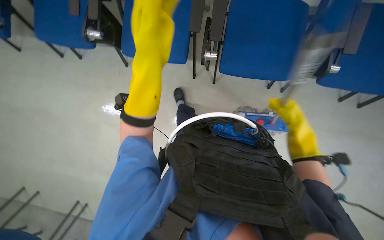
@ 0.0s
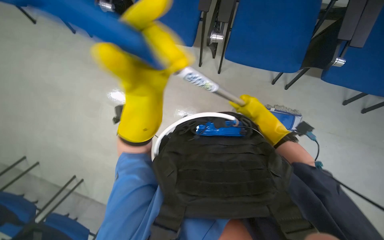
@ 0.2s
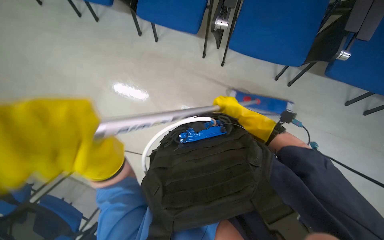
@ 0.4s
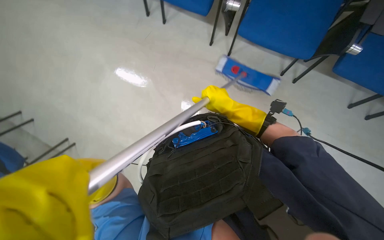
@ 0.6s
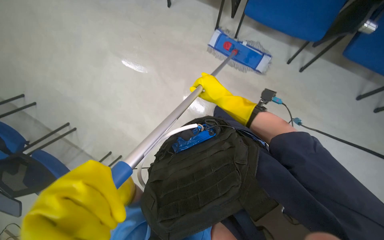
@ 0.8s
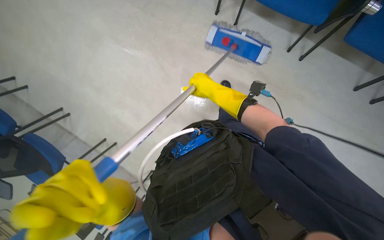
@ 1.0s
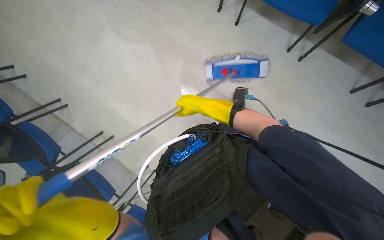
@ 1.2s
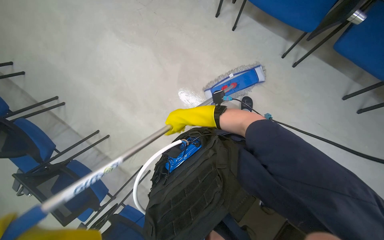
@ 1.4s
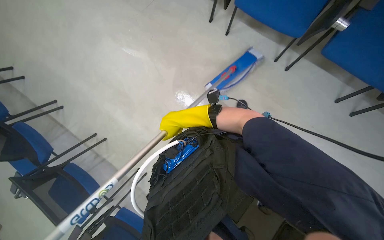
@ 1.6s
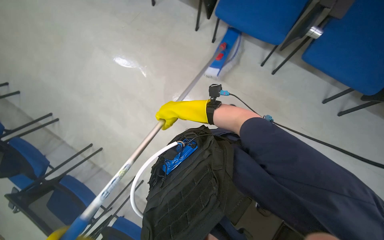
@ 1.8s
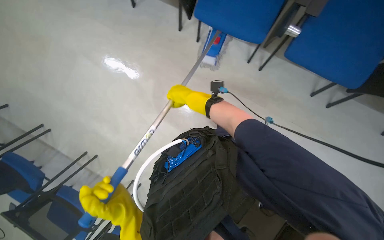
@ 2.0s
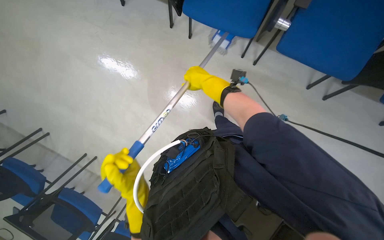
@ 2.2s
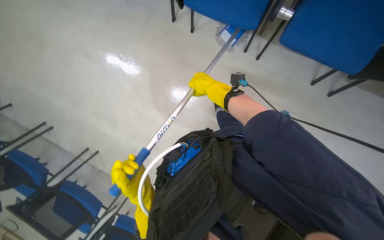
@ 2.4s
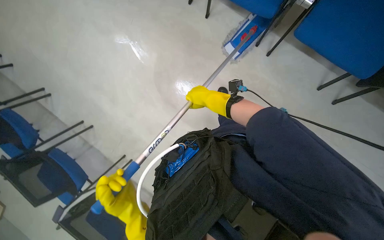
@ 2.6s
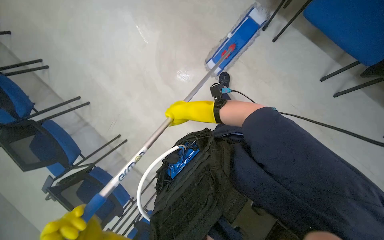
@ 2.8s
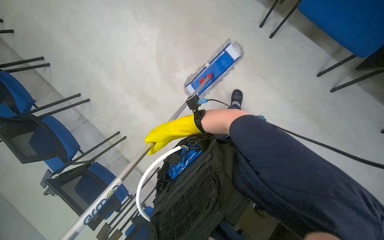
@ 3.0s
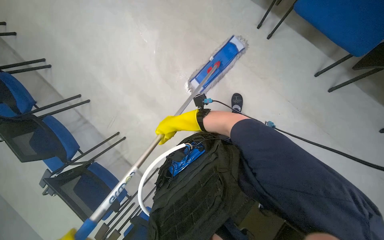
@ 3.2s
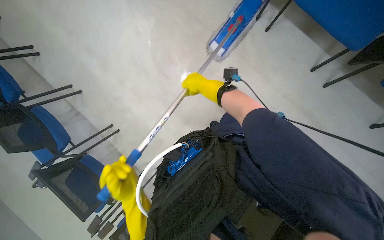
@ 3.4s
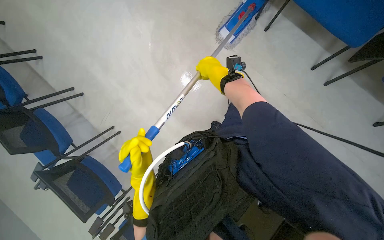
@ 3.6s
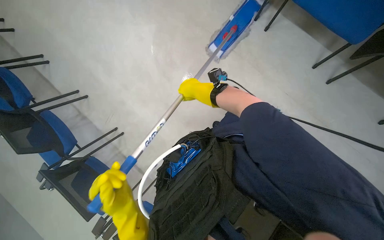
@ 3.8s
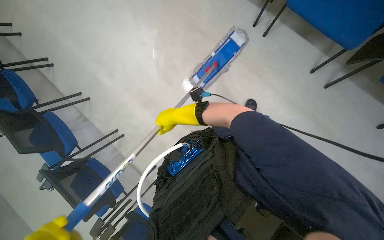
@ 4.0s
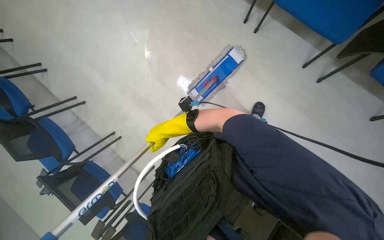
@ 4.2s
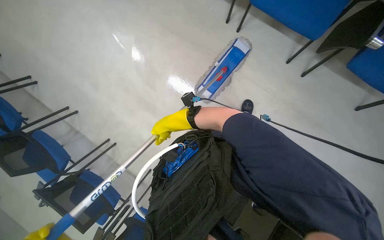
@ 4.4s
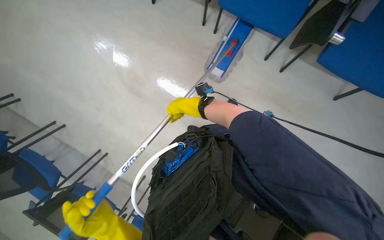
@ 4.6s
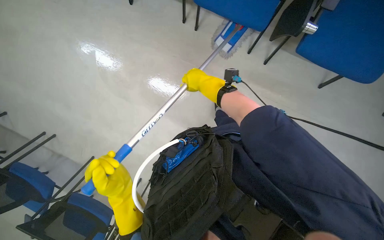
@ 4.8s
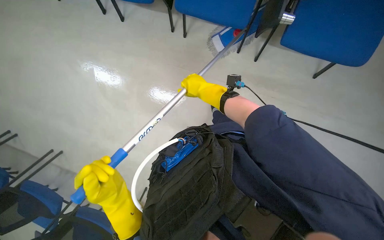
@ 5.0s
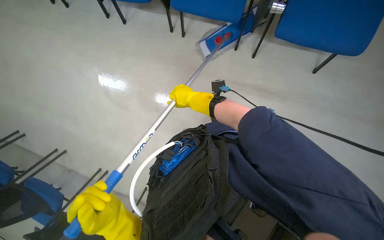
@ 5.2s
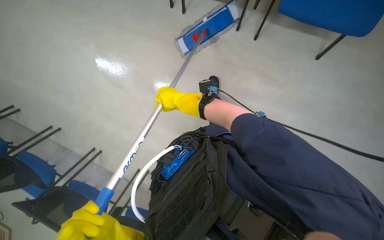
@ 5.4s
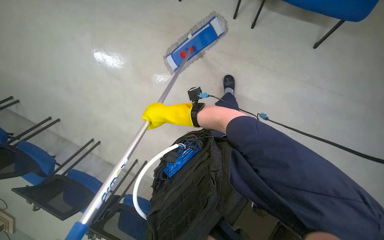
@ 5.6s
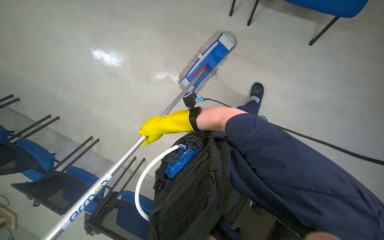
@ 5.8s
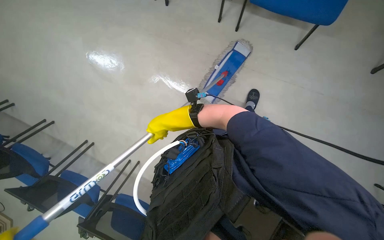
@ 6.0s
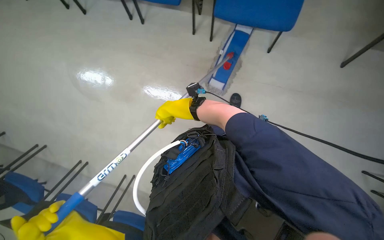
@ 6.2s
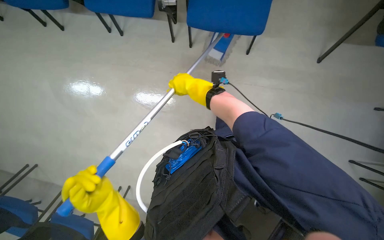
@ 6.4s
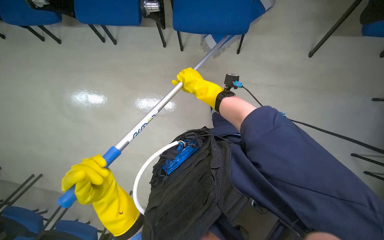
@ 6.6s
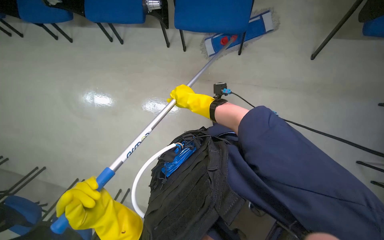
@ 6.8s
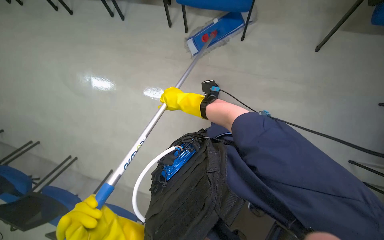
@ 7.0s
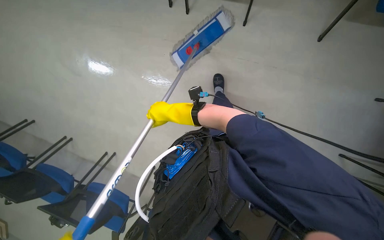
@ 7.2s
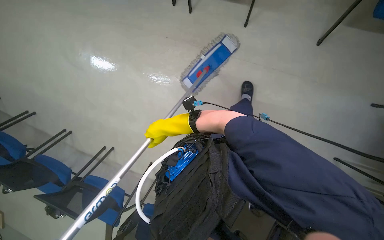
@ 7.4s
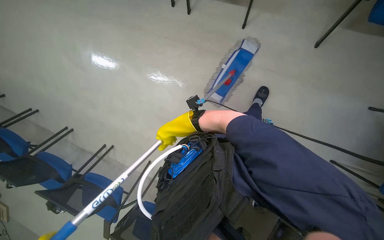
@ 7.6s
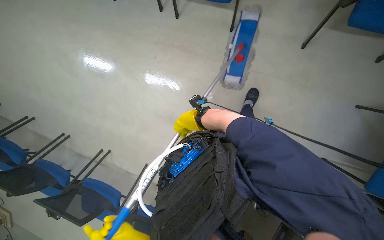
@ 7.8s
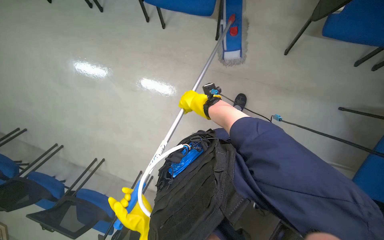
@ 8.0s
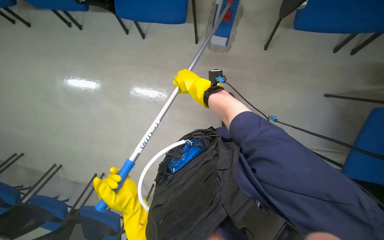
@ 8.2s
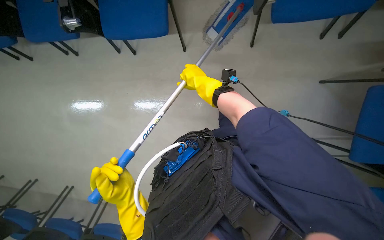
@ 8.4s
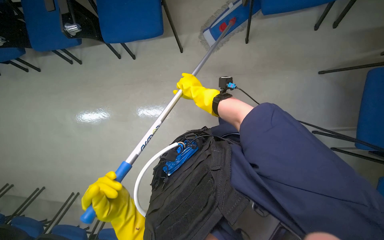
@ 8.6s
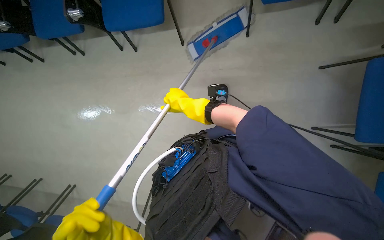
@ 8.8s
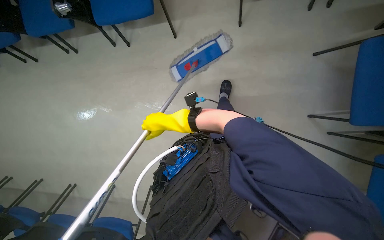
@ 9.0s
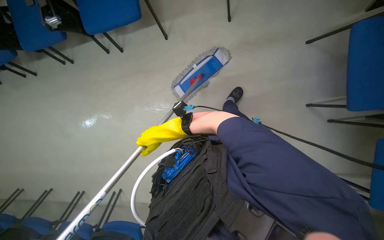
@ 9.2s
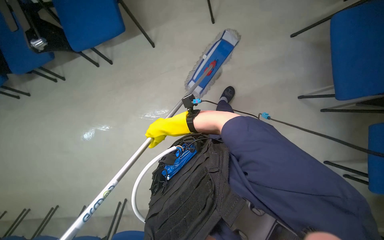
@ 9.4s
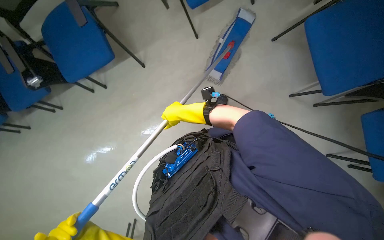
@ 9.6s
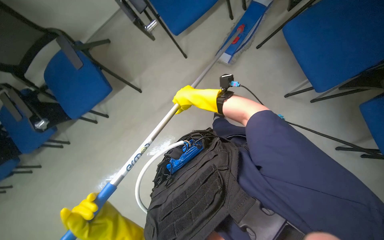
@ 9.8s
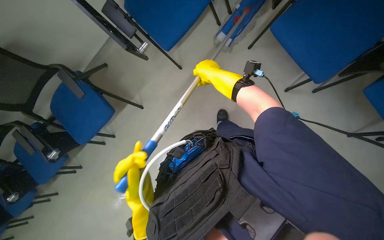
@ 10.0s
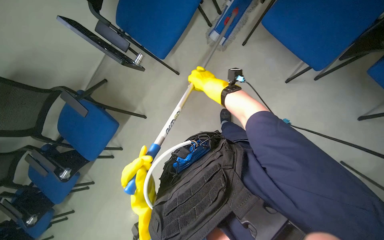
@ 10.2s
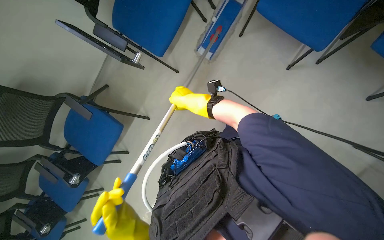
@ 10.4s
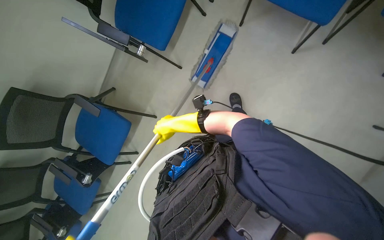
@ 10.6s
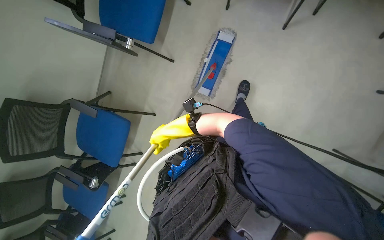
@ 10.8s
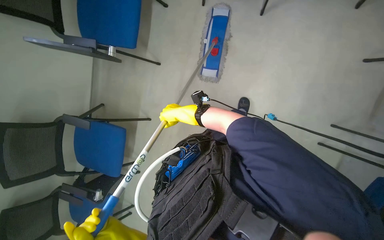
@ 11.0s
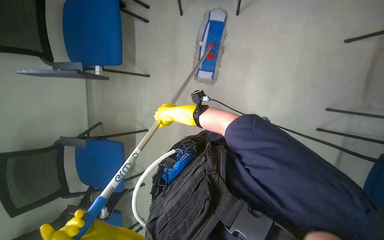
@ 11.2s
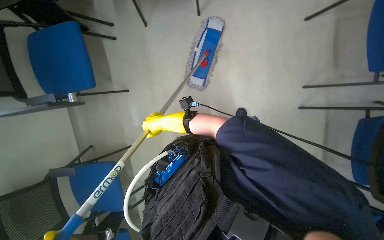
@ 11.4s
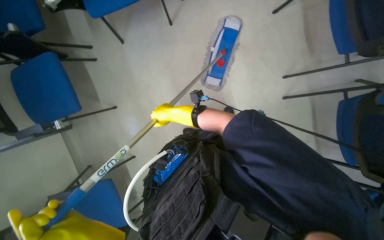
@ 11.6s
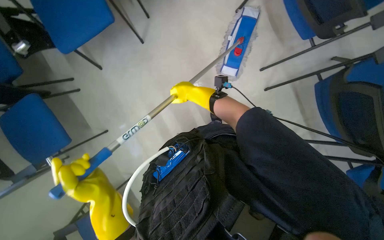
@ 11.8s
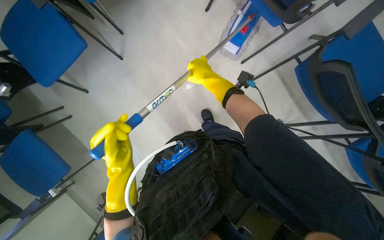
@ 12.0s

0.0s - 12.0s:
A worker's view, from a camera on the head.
Job: mopping floor.
The whole recording: Mopping floor with mop. Mops the floor with a flat mop.
1.6s - 3.0s: The right hand reaches about 15 cm up the picture, then returns.
3.0s - 4.4s: The right hand reaches approximately 15 cm up the picture, then returns.
4.4s - 6.0s: The right hand reaches about 20 cm to the right, then returns.
7.6s - 9.0s: The right hand travels up the picture and back again, some 20 cm each way.
9.0s - 10.4s: The camera pitches upward, by roughly 15 degrees. The scene turns some 50 degrees counterclockwise in the picture.
10.4s - 12.0s: The camera is carried some 50 cm. The scene turns roughly 55 degrees counterclockwise in the picture.

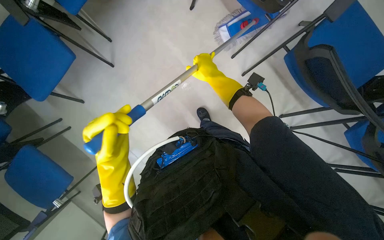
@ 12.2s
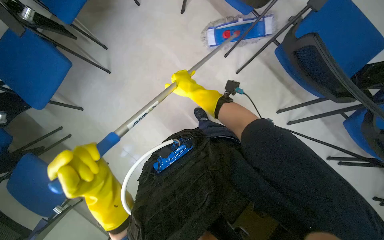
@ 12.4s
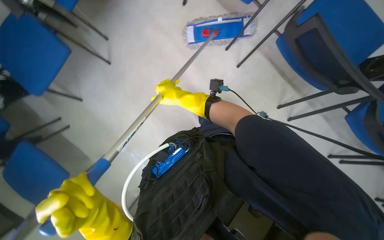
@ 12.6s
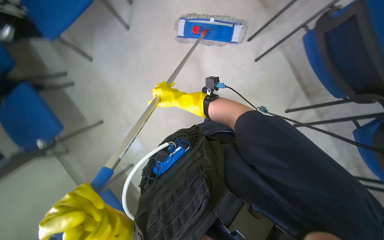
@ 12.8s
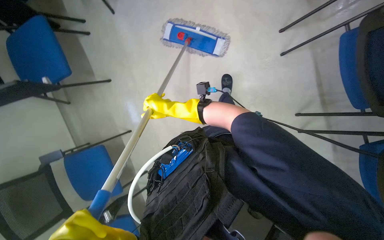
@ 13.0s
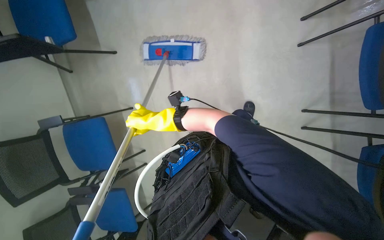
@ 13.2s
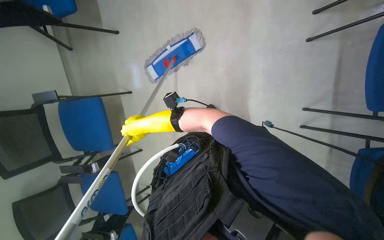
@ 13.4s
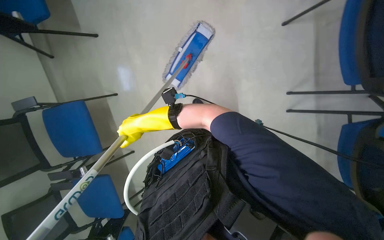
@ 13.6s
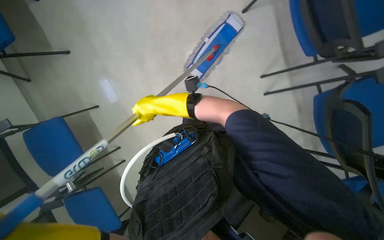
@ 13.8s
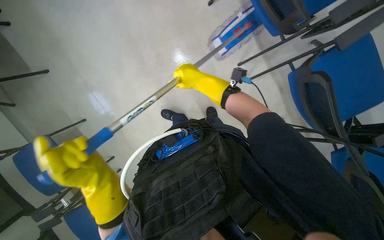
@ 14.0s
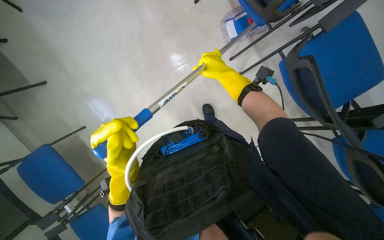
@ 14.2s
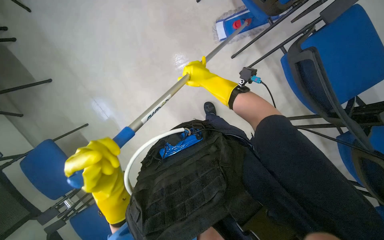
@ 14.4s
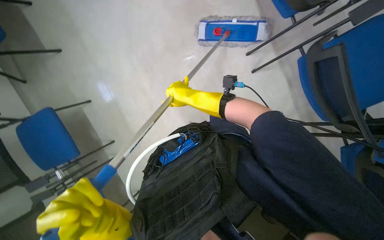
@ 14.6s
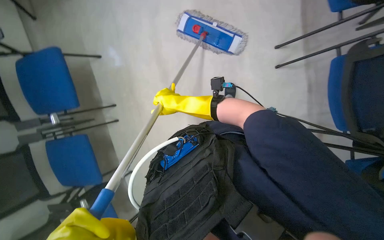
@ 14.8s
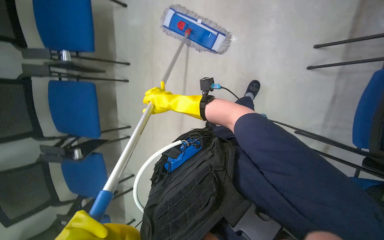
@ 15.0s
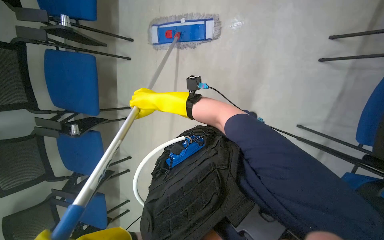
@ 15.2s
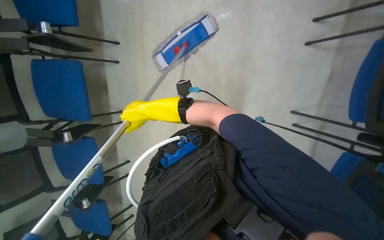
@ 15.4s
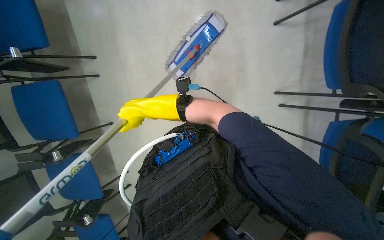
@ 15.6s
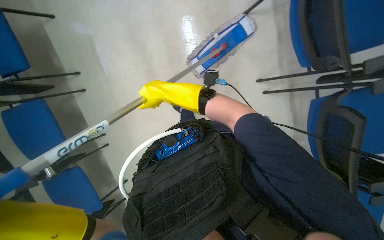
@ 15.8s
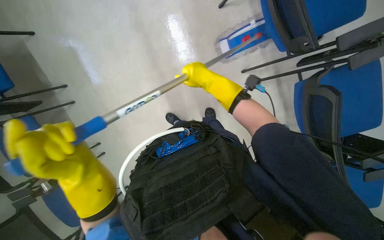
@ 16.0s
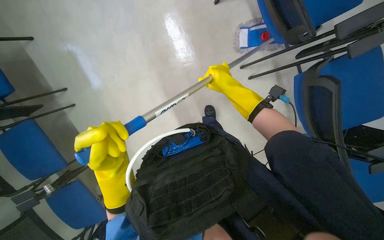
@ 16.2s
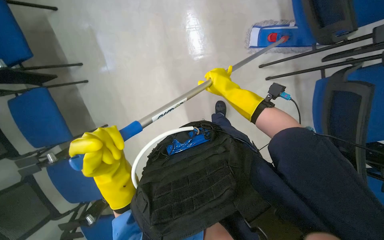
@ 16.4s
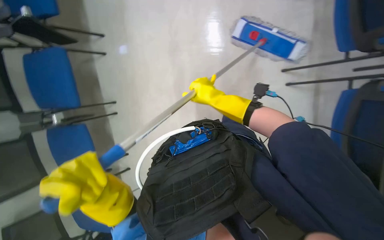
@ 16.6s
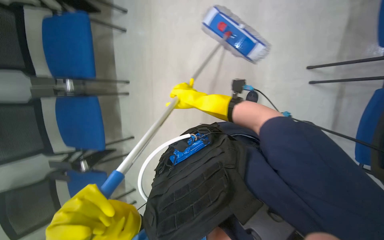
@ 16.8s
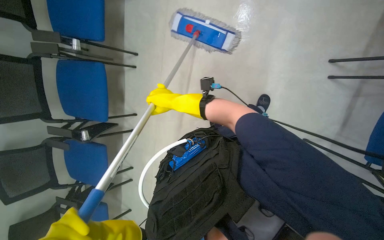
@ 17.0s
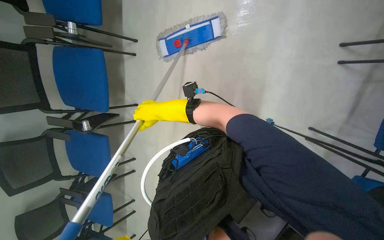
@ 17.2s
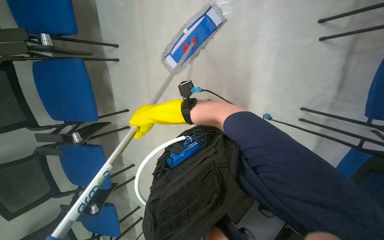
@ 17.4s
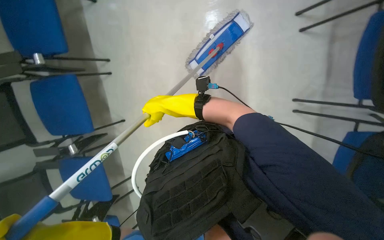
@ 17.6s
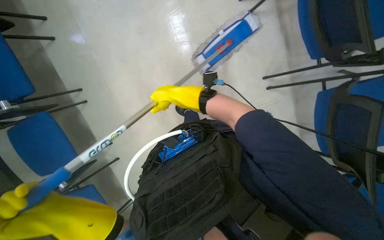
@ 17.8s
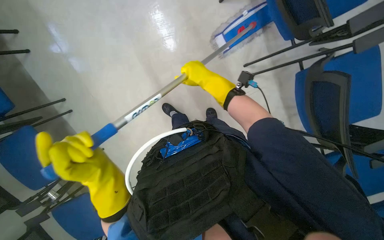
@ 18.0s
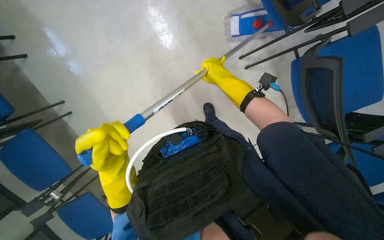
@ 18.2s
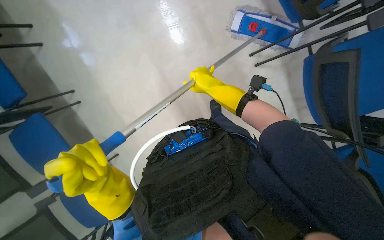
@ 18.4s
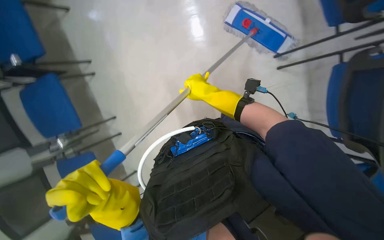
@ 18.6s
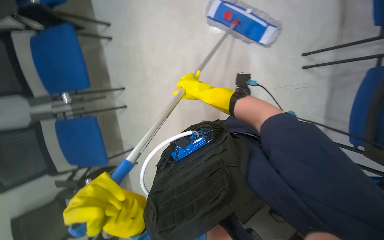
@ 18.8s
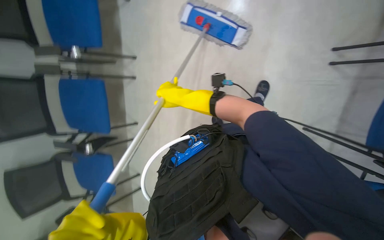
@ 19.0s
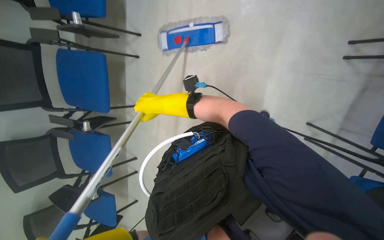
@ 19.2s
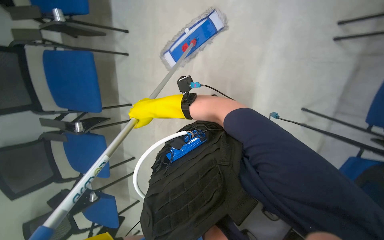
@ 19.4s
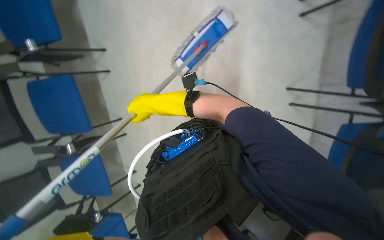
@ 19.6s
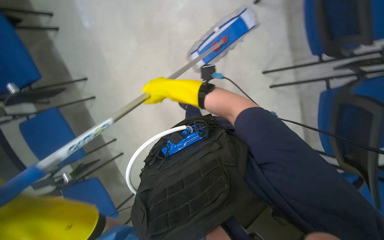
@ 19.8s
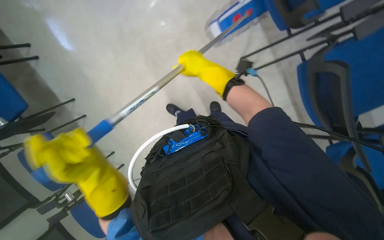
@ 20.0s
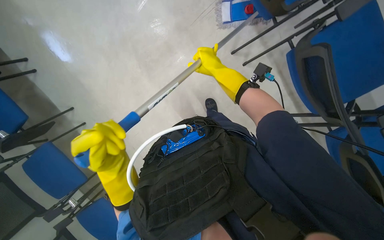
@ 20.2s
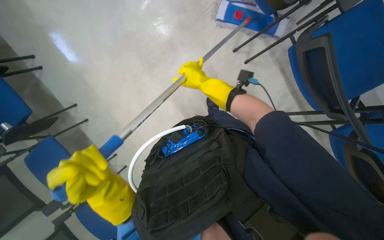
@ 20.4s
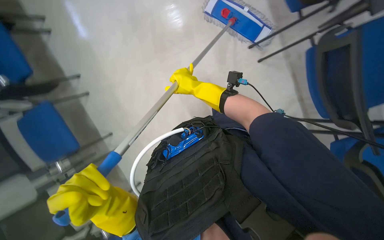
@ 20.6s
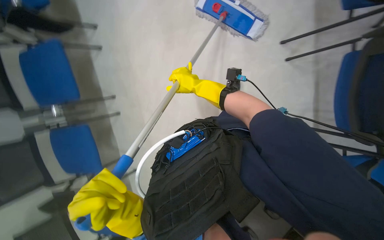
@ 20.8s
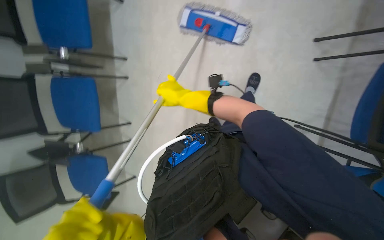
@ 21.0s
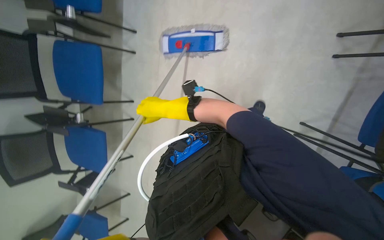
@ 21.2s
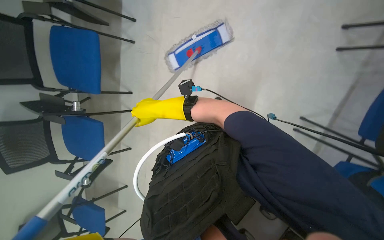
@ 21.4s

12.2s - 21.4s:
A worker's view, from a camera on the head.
Job: mopping floor.
The whole recording: Mopping floor with mop. Mops the floor with a flat mop.
12.2s - 13.8s: The right hand goes some 15 cm down the picture and to the left.
13.8s - 15.2s: The camera pitches downward, by some 15 degrees. The right hand moves roughly 15 cm to the right and comes back.
18.4s - 19.8s: Everything in view rotates approximately 25 degrees counterclockwise.
